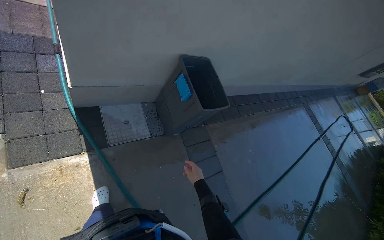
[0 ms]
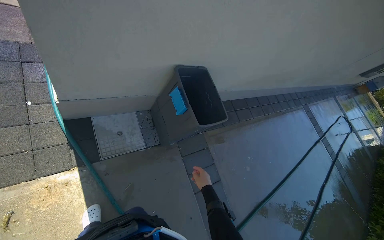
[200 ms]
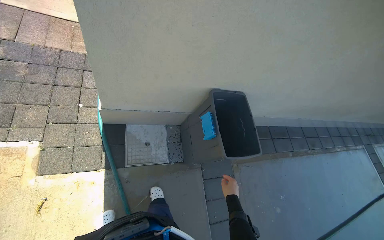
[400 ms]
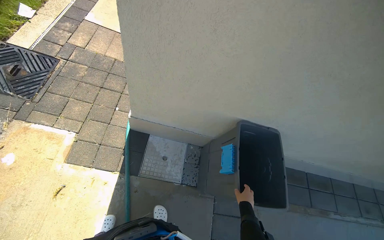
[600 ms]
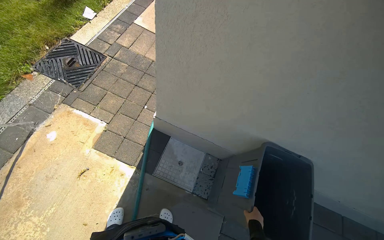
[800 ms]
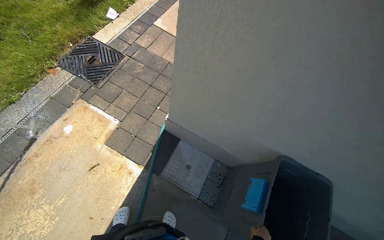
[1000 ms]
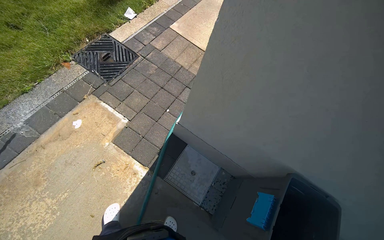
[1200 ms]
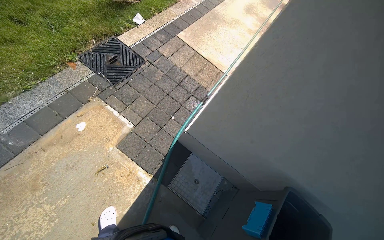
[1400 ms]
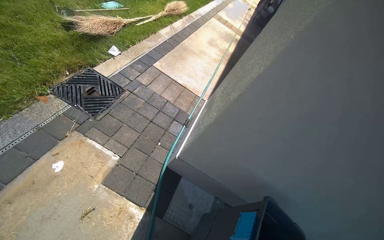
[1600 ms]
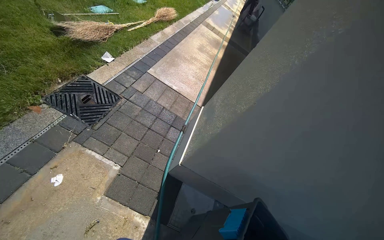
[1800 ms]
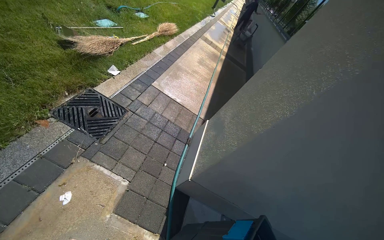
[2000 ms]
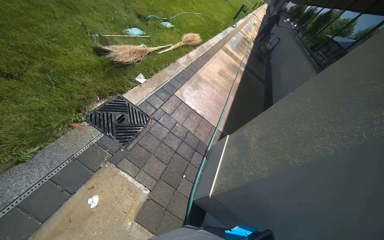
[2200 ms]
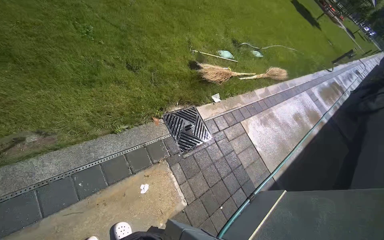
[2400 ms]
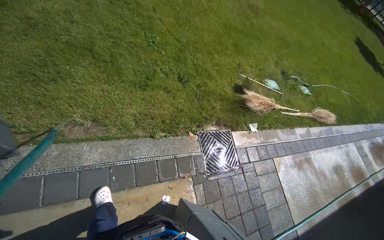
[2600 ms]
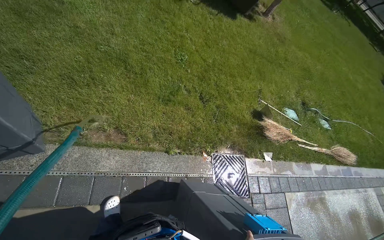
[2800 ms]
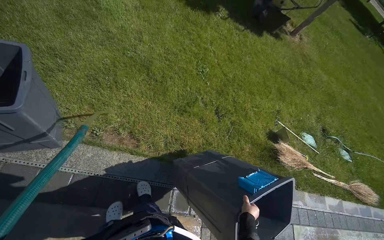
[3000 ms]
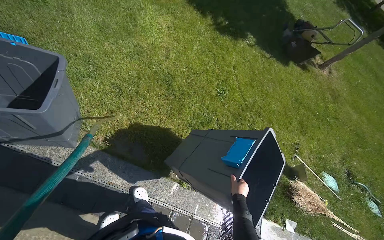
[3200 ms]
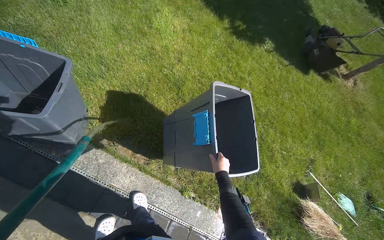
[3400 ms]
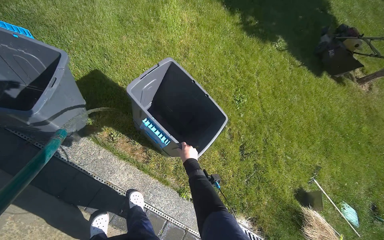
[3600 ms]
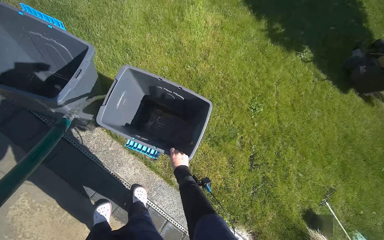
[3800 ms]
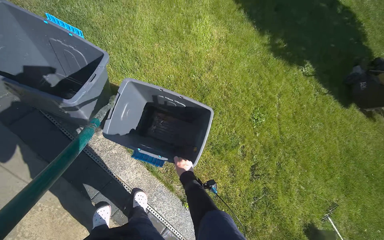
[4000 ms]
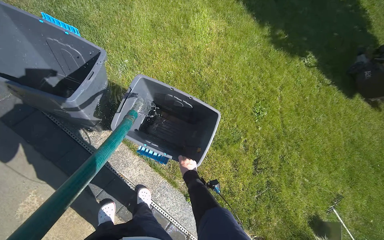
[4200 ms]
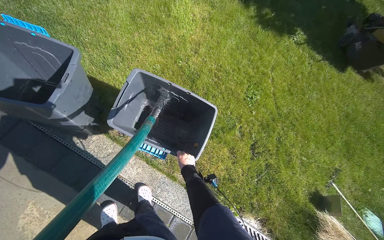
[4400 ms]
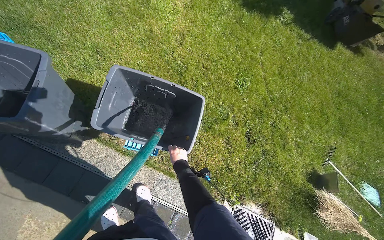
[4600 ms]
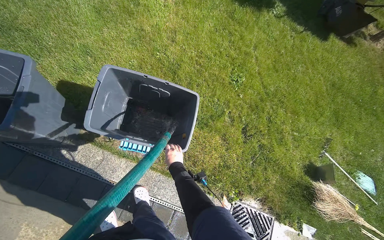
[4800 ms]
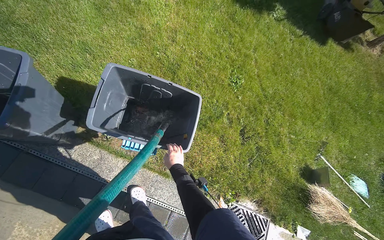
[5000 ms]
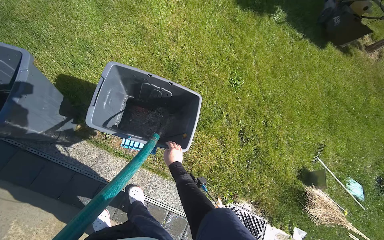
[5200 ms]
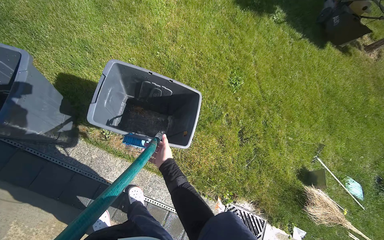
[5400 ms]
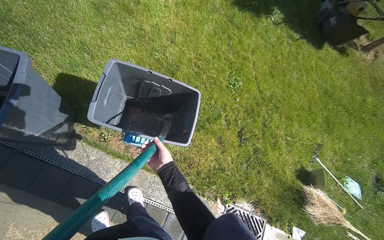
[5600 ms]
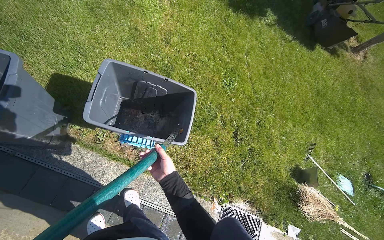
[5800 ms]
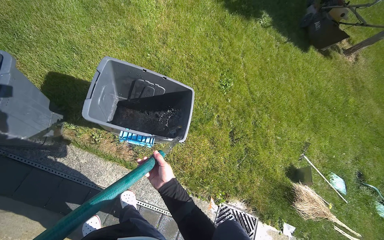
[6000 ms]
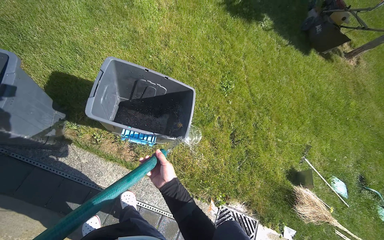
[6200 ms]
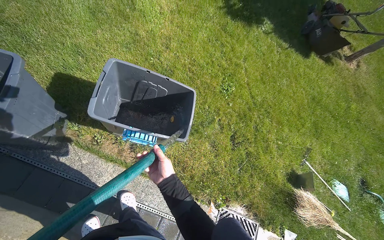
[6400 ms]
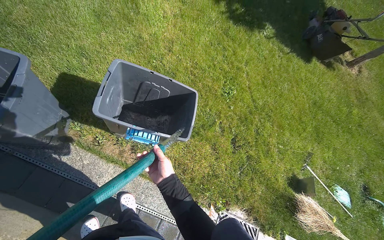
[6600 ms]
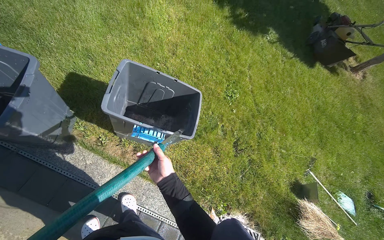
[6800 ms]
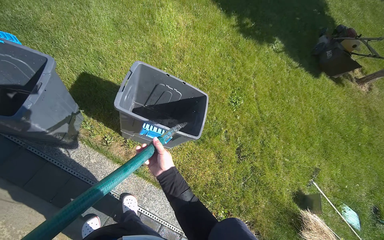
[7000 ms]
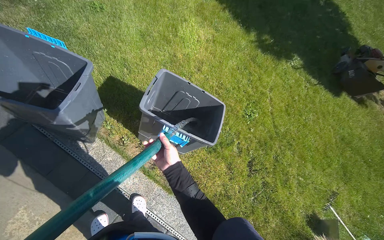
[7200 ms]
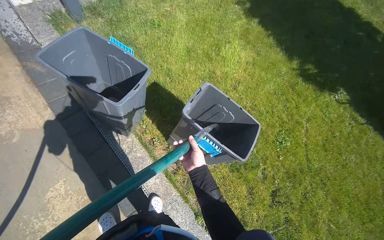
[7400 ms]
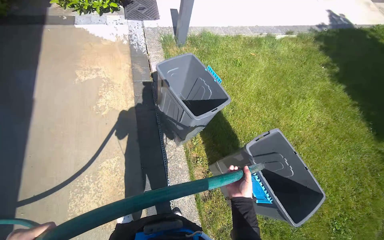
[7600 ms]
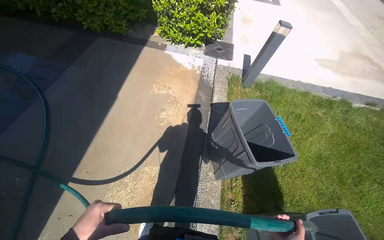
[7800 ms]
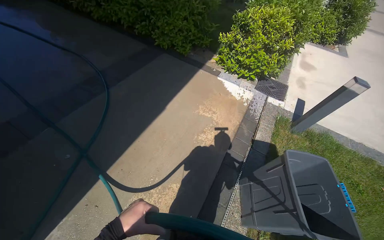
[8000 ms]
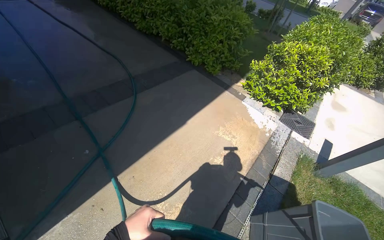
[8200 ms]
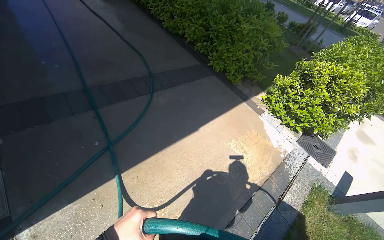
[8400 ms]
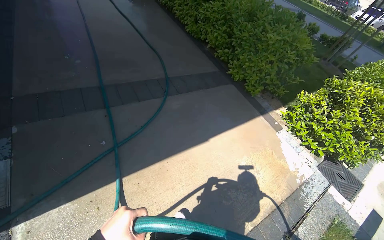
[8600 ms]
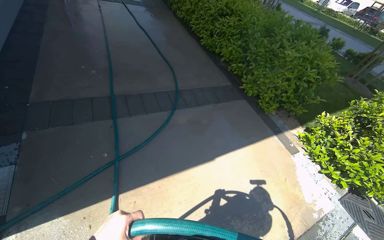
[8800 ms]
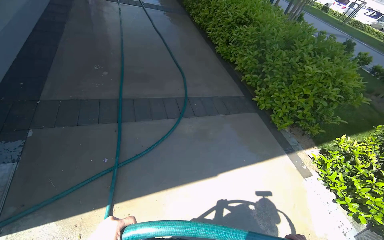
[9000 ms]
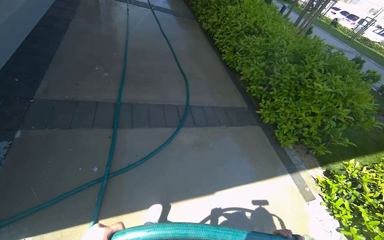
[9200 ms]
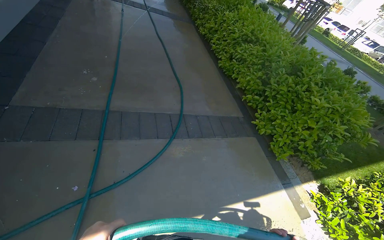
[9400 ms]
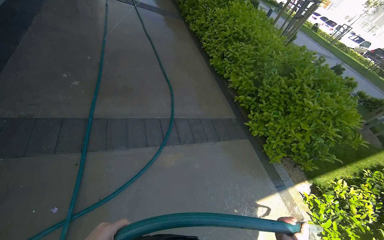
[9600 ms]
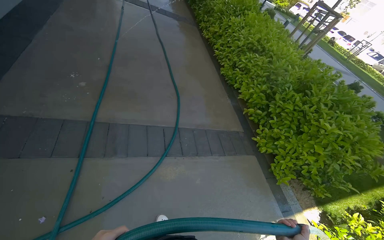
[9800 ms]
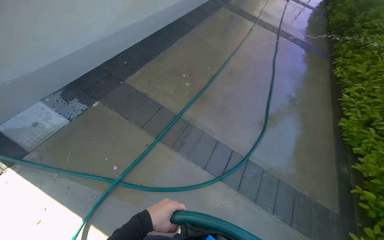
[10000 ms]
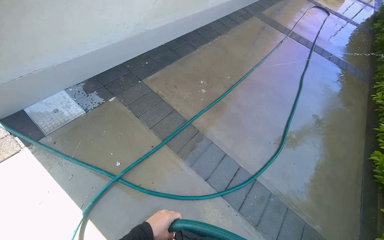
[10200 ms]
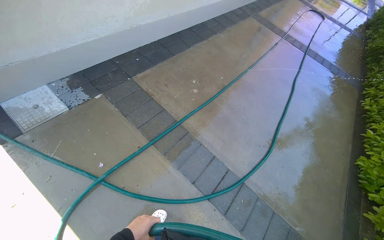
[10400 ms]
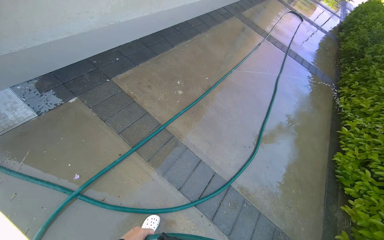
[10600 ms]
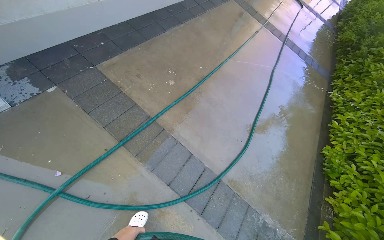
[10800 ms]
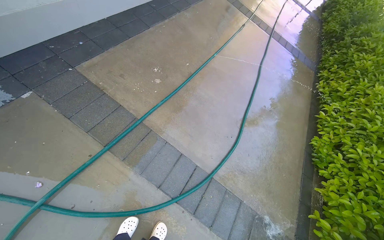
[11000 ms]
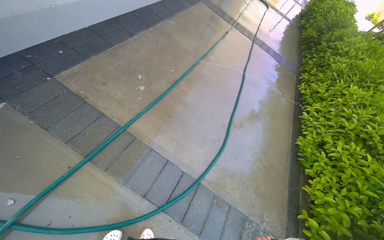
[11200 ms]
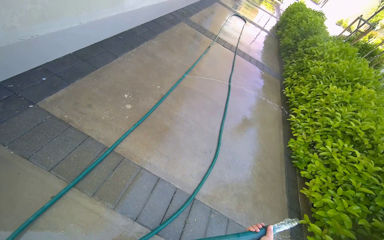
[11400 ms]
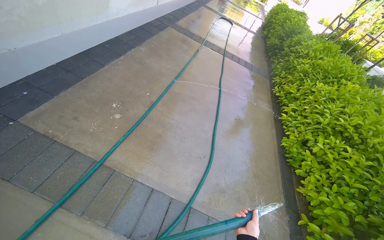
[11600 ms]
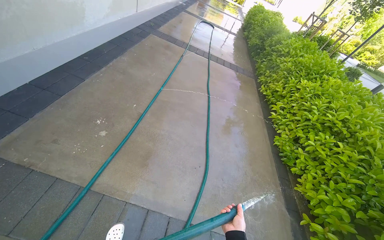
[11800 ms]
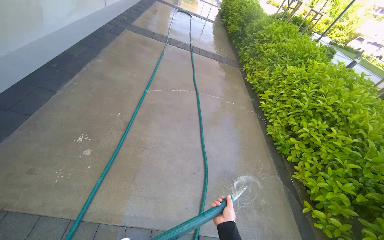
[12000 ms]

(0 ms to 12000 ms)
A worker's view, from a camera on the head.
Job: wiping surfaces.
The whole recording: Spraying water on building exterior and sidewalk. The worker sprays water on the building exterior and adjacent sidewalk with a hose.
0 ms - 1600 ms: The wearer's head swings some 45 degrees to the left. The view tilts some 20 degrees upward.
1600 ms - 3000 ms: The camera is carried some 1 m. The wearer looks about 65 degrees further to the left. The view tips upward by roughly 20 degrees.
3000 ms - 4400 ms: The wearer's head swings about 25 degrees to the left. The right hand heads up the picture and farther from the camera, covering about 50 cm.
4400 ms - 6000 ms: The right hand goes some 15 cm nearer to the camera.
6000 ms - 7600 ms: The head turns to the left by about 55 degrees. The wearer looks some 25 degrees further upward.
7600 ms - 9000 ms: The wearer moves approximately 90 cm. The head rotates approximately 85 degrees to the left. The view tilts some 30 degrees upward.
10400 ms - 12000 ms: The camera is carried roughly 70 cm. The head rotates some 35 degrees to the right.

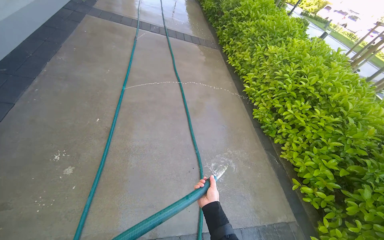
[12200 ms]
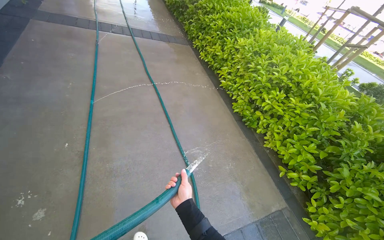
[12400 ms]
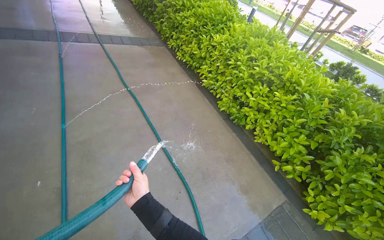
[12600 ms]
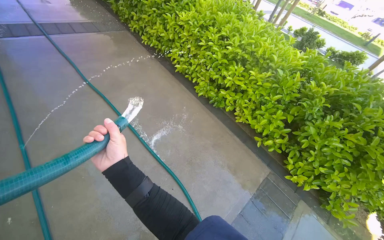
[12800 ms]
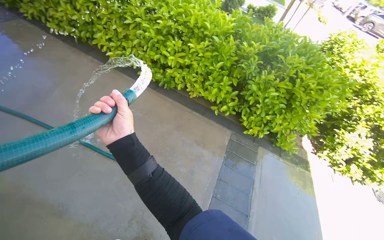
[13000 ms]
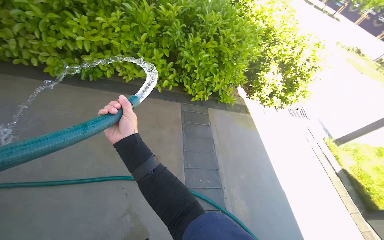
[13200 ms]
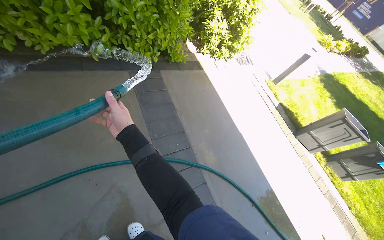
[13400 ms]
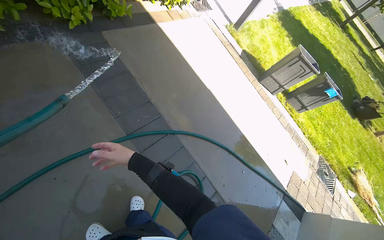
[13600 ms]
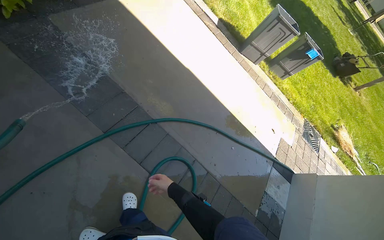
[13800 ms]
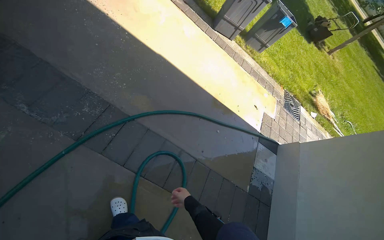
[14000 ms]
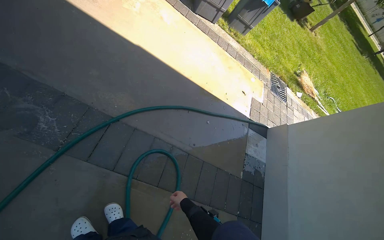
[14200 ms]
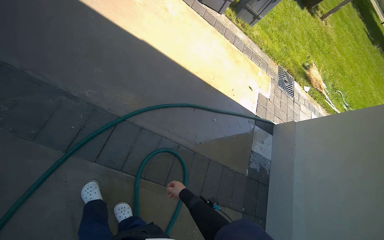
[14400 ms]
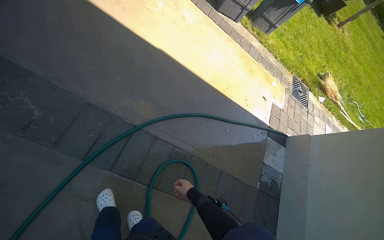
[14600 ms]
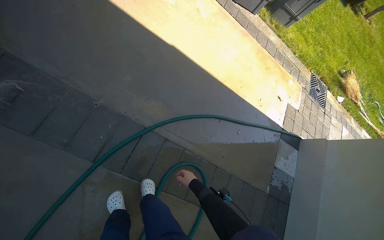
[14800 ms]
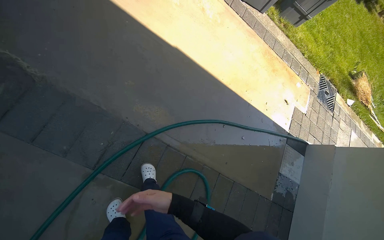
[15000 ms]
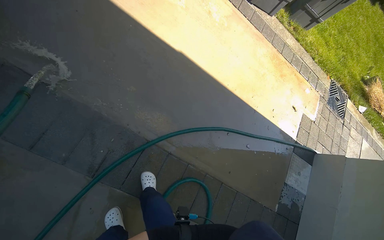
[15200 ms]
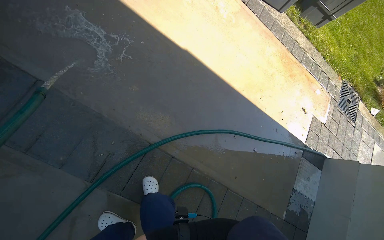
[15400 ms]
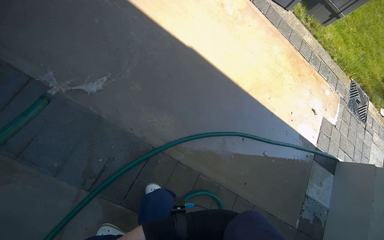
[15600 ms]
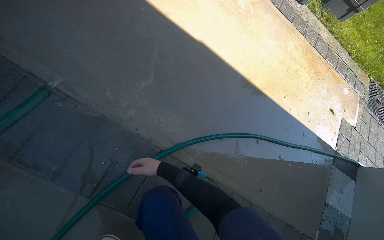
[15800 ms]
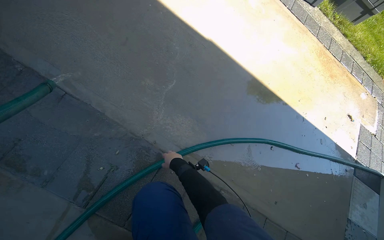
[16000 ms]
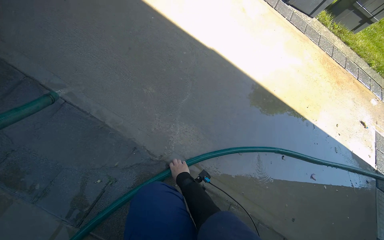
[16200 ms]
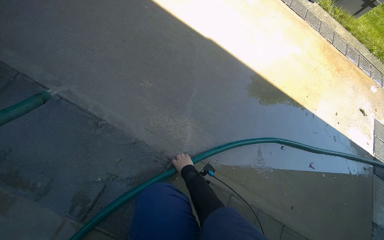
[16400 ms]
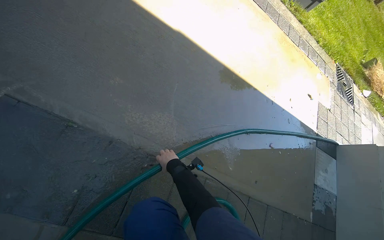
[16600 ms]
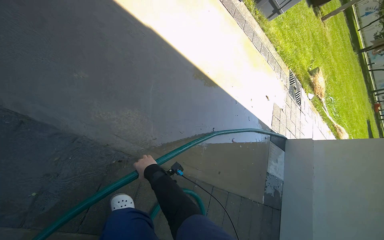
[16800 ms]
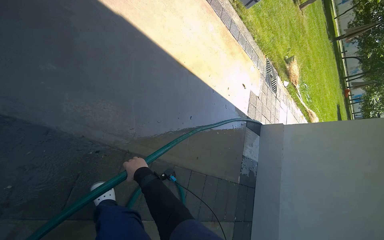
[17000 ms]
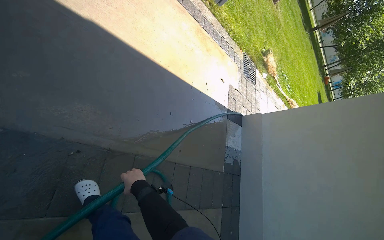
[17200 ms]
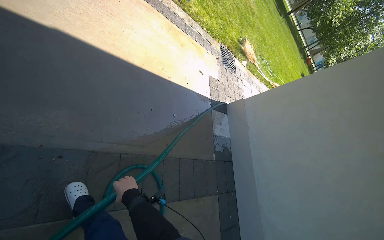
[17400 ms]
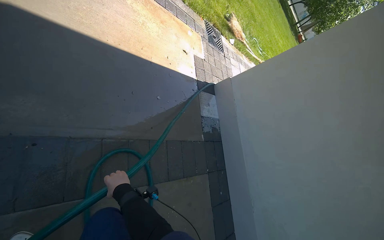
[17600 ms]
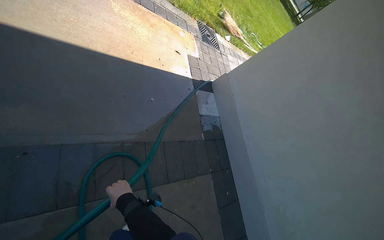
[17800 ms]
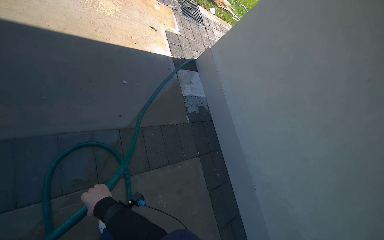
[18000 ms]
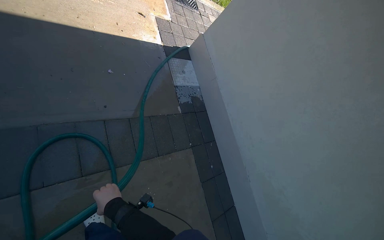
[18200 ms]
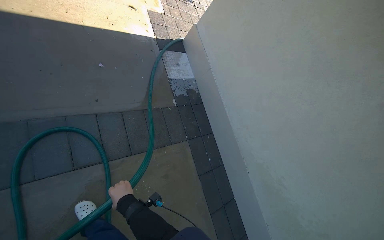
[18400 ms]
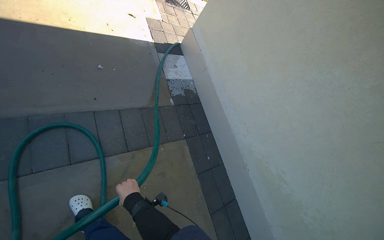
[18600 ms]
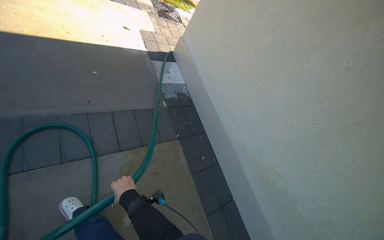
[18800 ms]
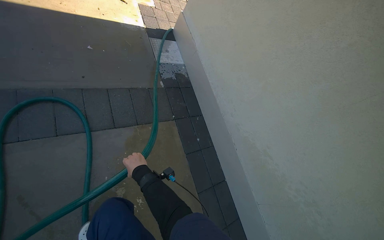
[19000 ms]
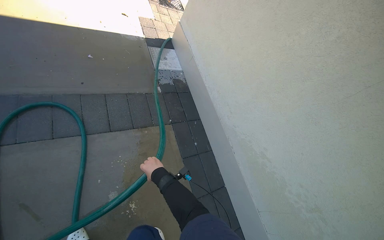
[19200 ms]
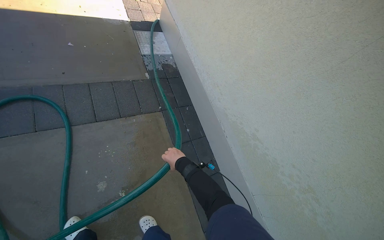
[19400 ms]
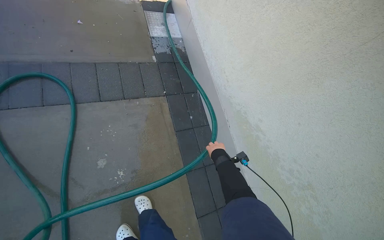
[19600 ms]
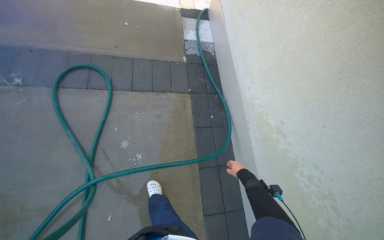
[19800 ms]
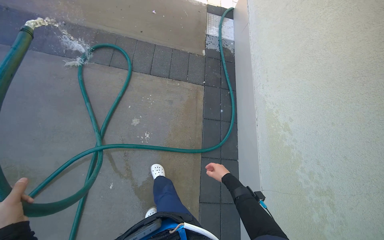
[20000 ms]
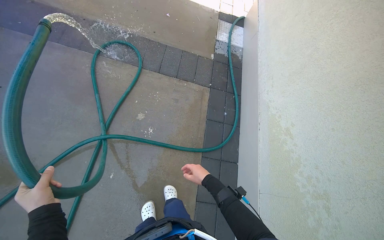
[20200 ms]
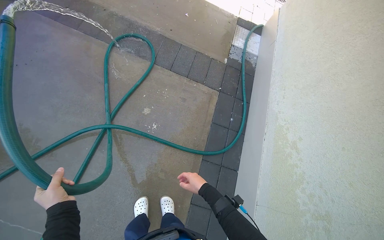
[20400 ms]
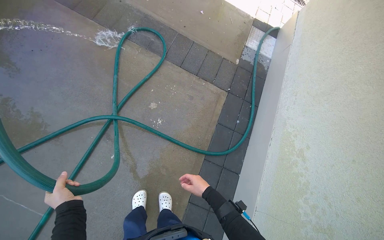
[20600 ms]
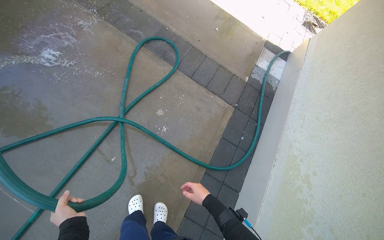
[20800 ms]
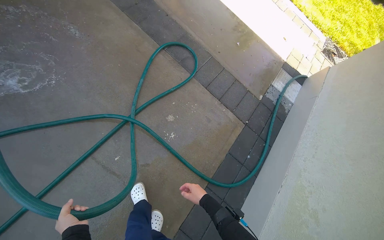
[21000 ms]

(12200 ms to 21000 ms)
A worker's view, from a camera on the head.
Job: wiping surfaces.
The whole recording: Spraying water on building exterior and sidewalk. The worker sprays water on the building exterior and adjacent sidewalk with a hose.
12200 ms - 13600 ms: The head travels some 50 cm. The wearer looks roughly 120 degrees further to the right. The view tips downward by about 55 degrees.
13600 ms - 15200 ms: The camera travels roughly 70 cm. The view tilts about 25 degrees downward.
16600 ms - 18000 ms: The camera is carried some 80 cm. The head rotates about 35 degrees to the right. The view tips downward by some 15 degrees.
18000 ms - 19600 ms: The camera is carried some 1 m. The camera is aimed some 15 degrees further to the left.
19600 ms - 21000 ms: The head rotates roughly 55 degrees to the left.
